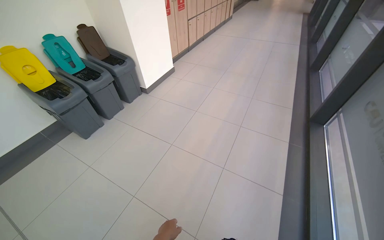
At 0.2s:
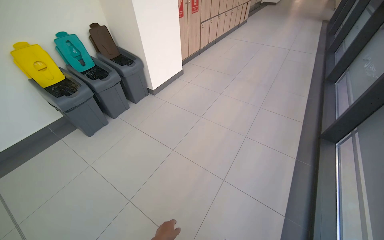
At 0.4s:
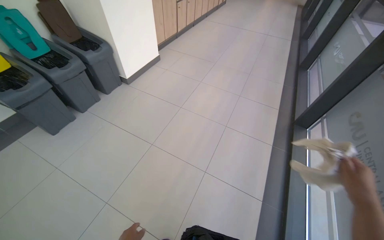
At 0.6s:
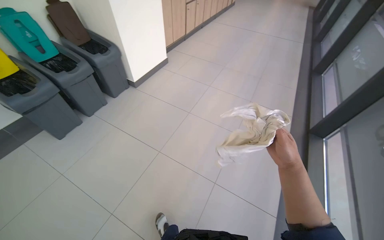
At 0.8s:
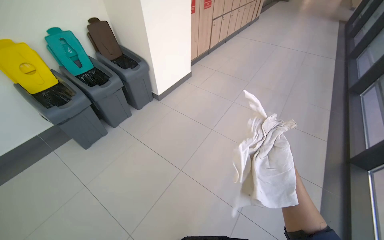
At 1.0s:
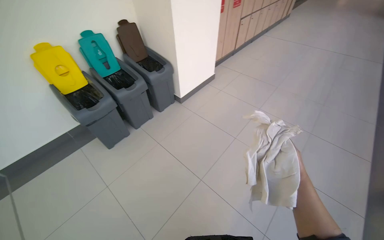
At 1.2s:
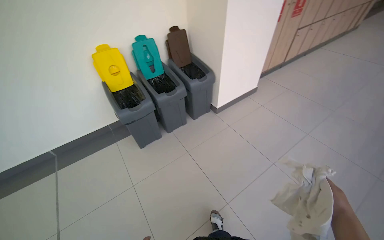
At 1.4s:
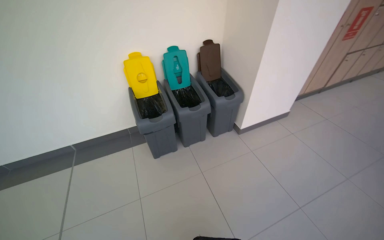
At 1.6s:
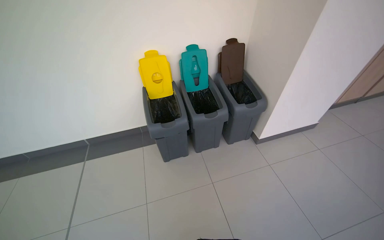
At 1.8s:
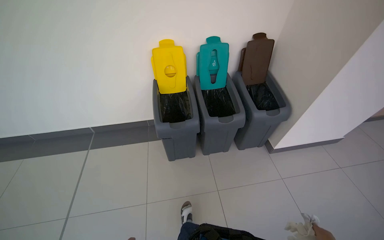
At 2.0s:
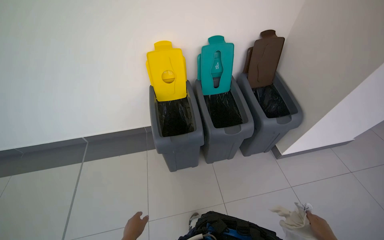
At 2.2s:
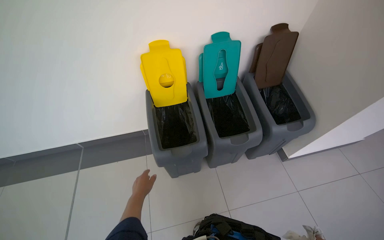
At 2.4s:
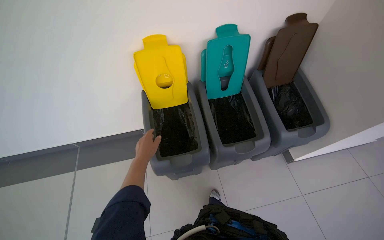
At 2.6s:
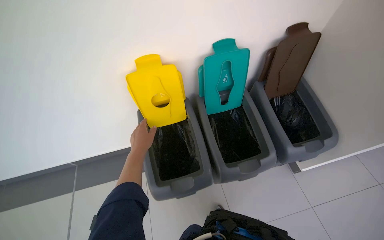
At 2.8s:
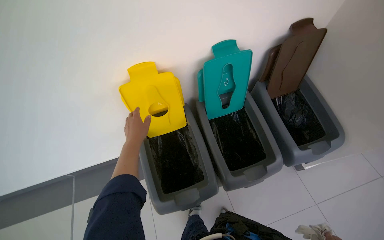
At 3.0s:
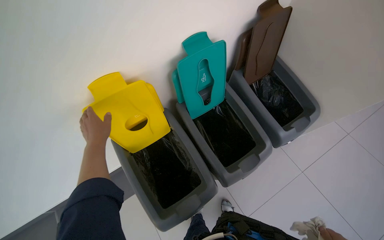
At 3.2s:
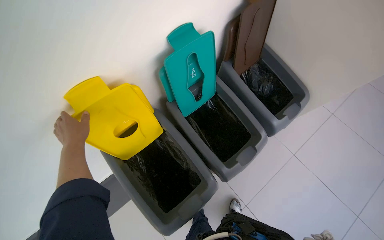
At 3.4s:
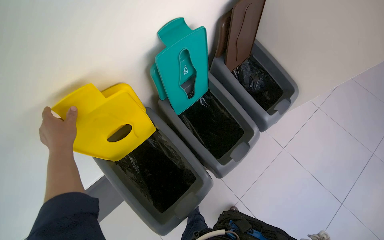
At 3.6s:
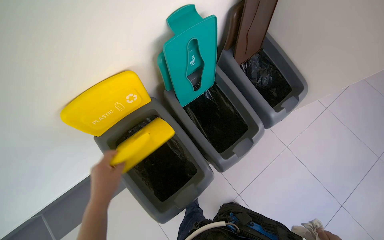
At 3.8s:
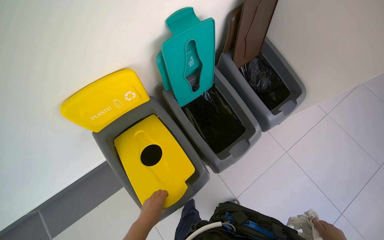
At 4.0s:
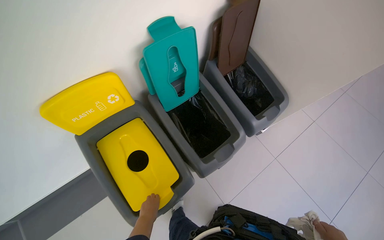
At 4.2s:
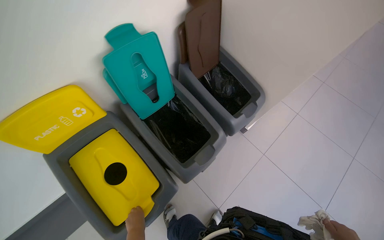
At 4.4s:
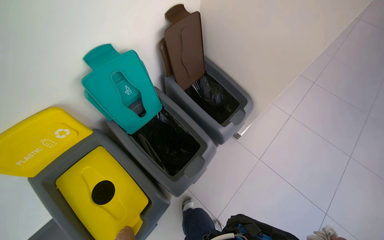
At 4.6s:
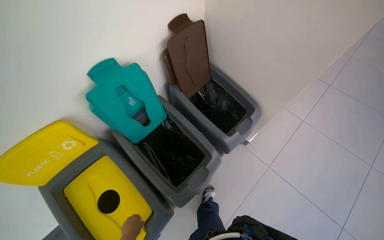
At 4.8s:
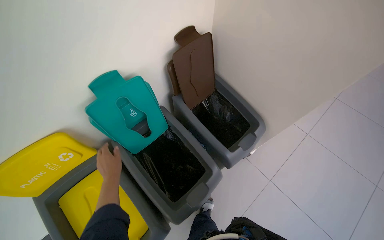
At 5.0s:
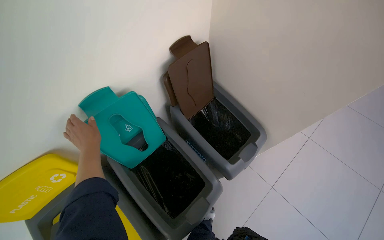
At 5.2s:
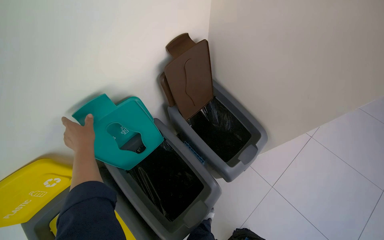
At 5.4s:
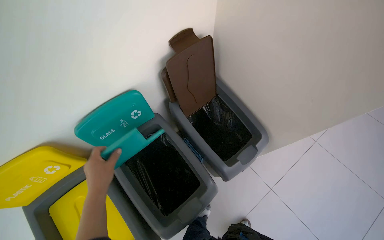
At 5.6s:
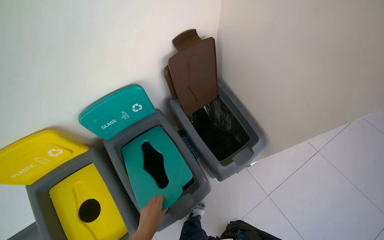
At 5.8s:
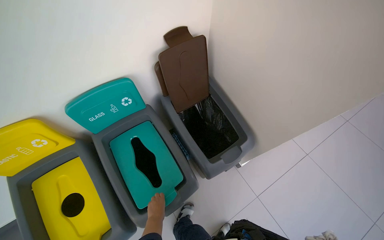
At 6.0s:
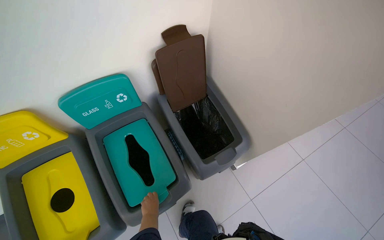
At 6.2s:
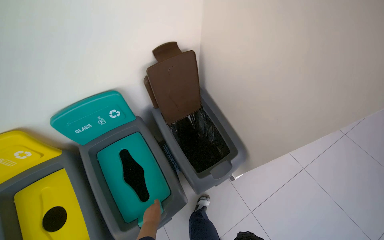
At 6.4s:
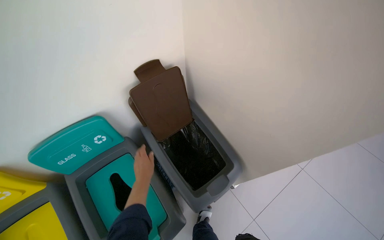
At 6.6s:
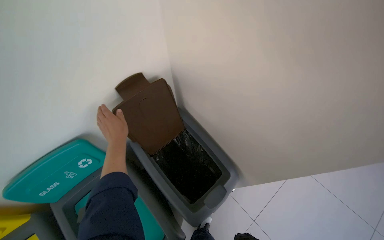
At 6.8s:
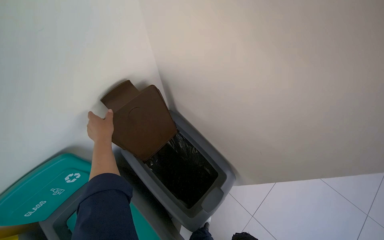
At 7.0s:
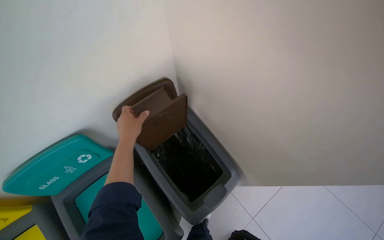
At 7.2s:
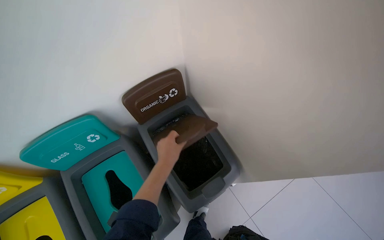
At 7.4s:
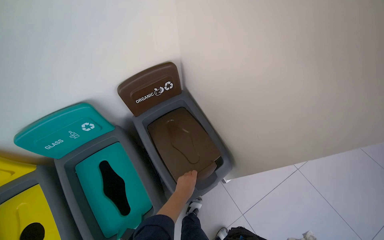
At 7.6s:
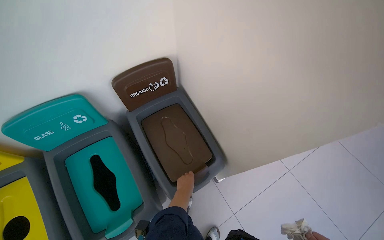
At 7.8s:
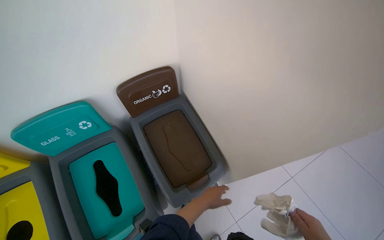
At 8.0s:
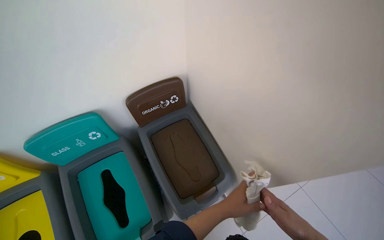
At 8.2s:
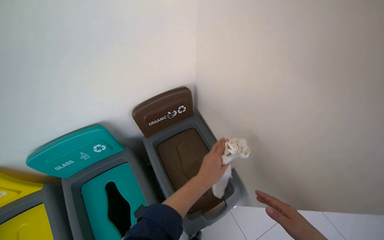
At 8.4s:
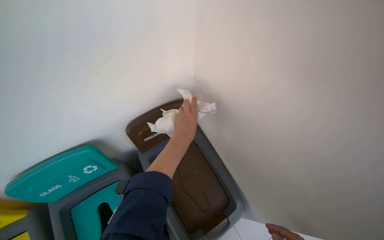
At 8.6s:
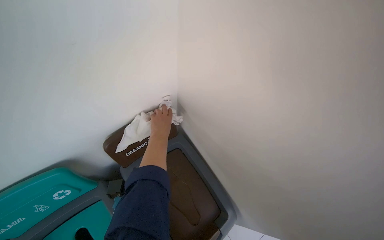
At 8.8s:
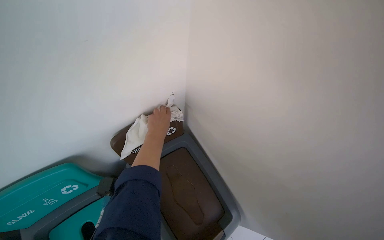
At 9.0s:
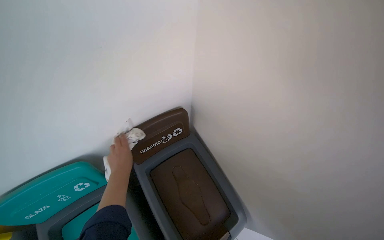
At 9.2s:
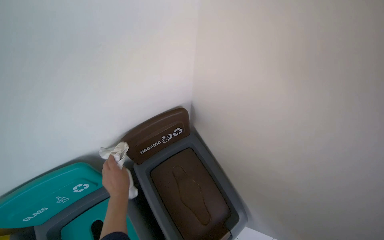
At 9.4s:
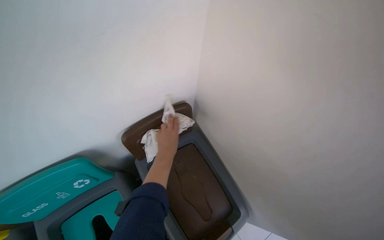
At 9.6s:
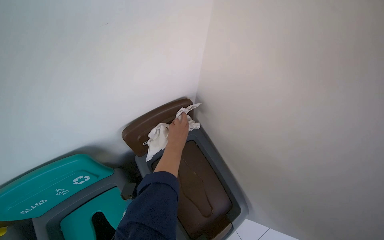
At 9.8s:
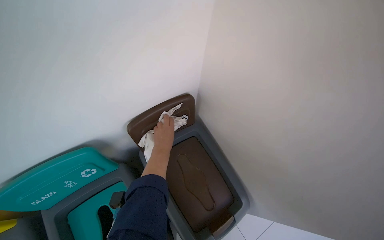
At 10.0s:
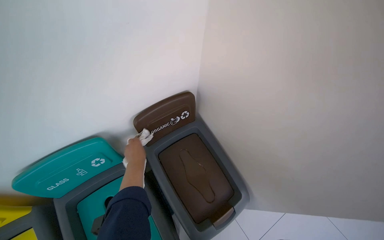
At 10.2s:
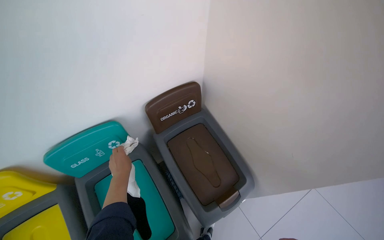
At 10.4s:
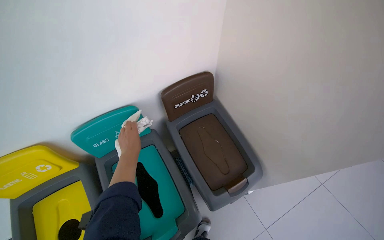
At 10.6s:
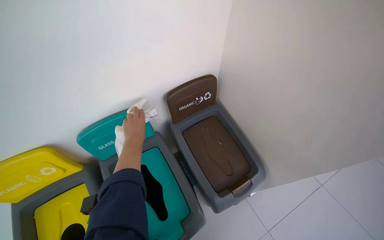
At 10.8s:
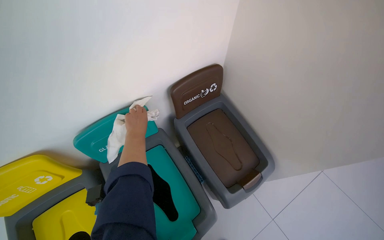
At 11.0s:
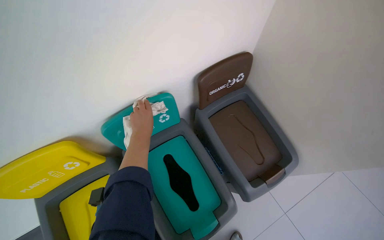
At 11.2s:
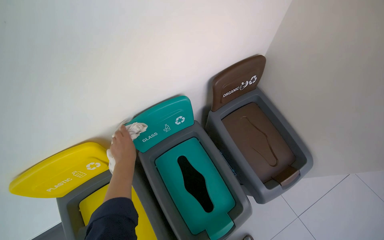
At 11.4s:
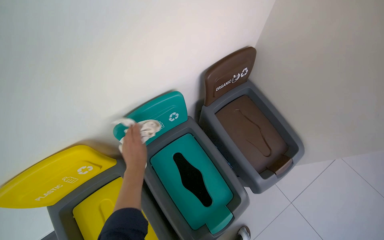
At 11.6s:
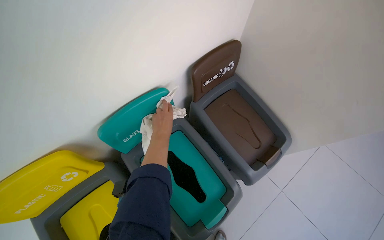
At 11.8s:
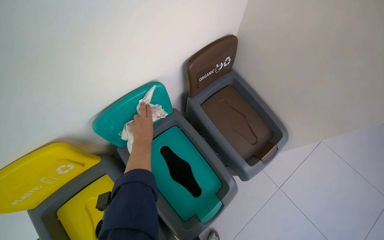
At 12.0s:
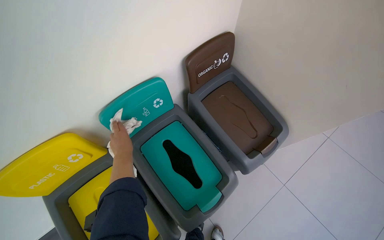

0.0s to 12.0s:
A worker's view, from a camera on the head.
Job: wiping surfaces.
The whole recording: Wiping window frames. The worker wipes the window frames with a cloth.
0.0s to 1.6s: The head travels about 90 cm. The wearer looks approximately 45 degrees further to the left.
1.6s to 3.0s: The wearer moves approximately 90 cm. The view tips downward by approximately 20 degrees.
6.0s to 7.6s: The left hand shifts some 20 cm to the right, and goes up the picture and returns, about 50 cm each way.
7.6s to 9.0s: The left hand moves up the picture and to the left, some 40 cm.
9.0s to 10.4s: The left hand goes to the right and returns, roughly 15 cm each way.
10.4s to 12.0s: The left hand moves up and down the picture over some 10 cm, changing direction 2 times.

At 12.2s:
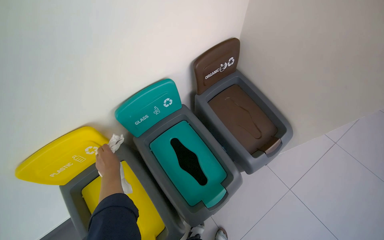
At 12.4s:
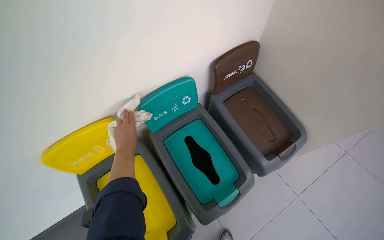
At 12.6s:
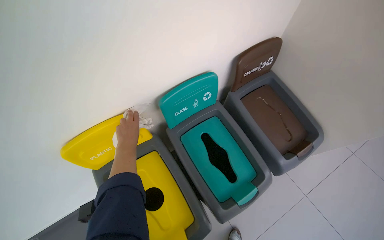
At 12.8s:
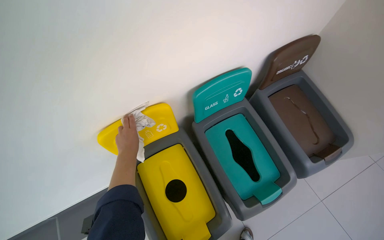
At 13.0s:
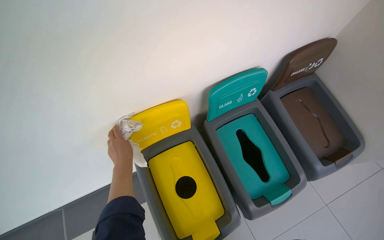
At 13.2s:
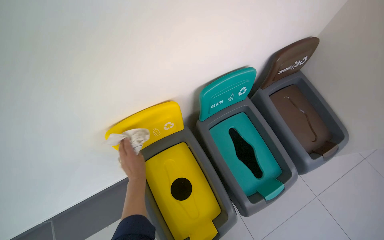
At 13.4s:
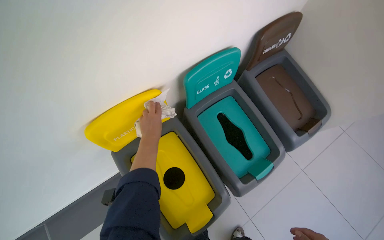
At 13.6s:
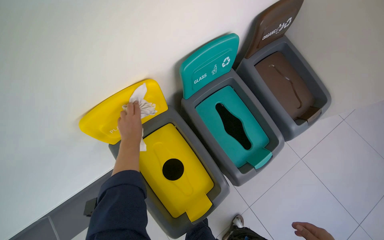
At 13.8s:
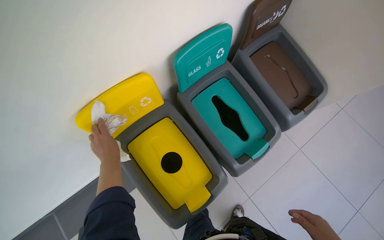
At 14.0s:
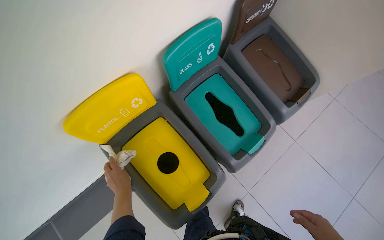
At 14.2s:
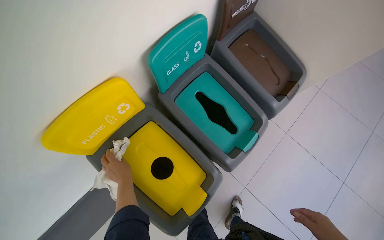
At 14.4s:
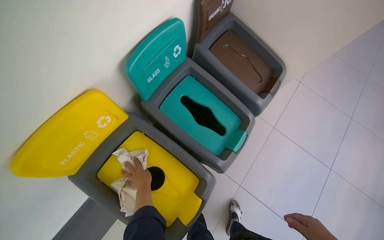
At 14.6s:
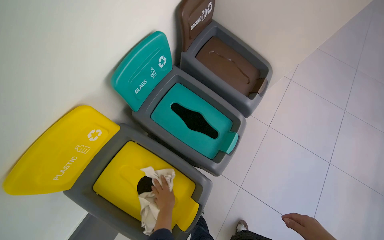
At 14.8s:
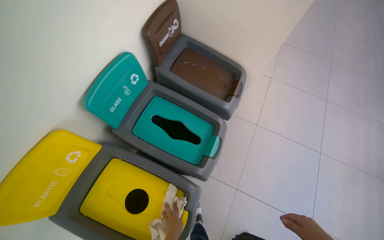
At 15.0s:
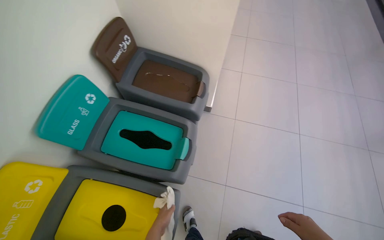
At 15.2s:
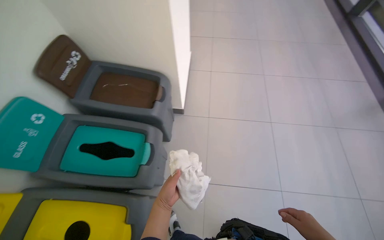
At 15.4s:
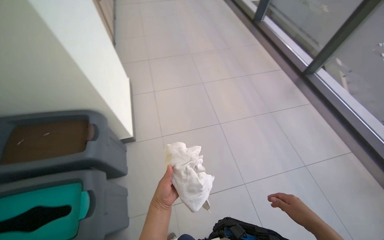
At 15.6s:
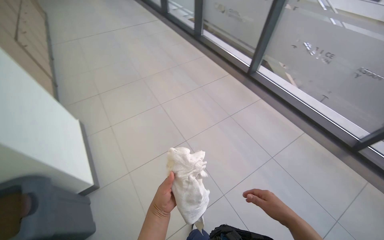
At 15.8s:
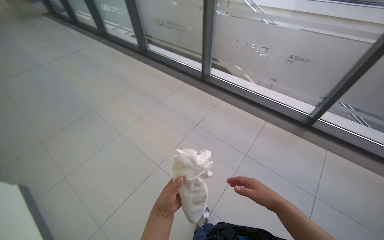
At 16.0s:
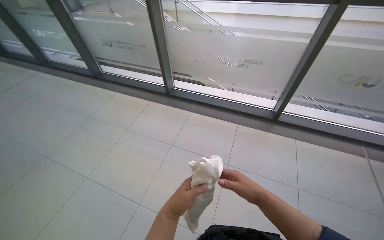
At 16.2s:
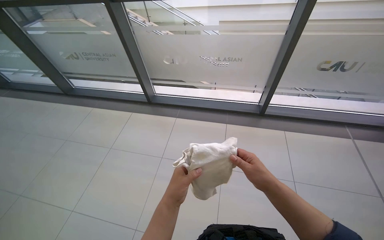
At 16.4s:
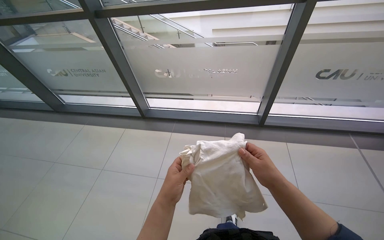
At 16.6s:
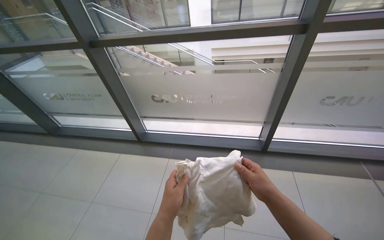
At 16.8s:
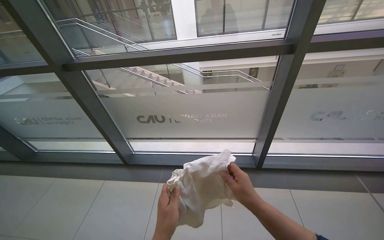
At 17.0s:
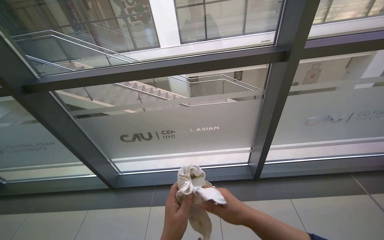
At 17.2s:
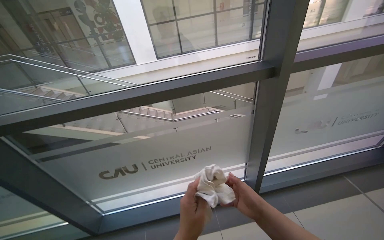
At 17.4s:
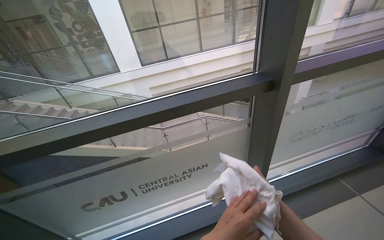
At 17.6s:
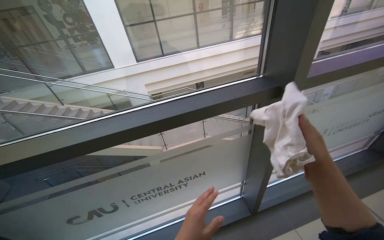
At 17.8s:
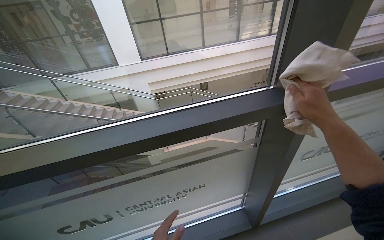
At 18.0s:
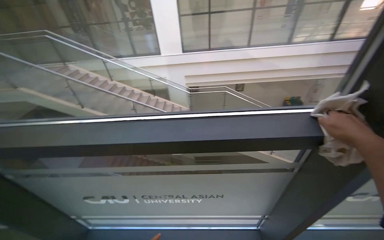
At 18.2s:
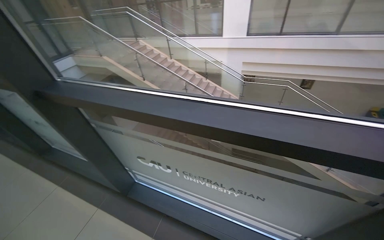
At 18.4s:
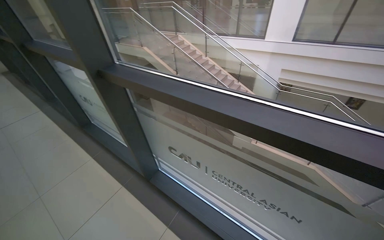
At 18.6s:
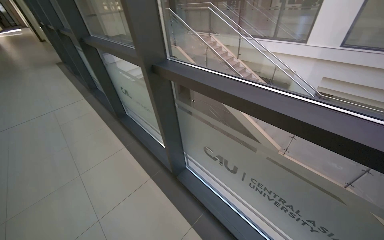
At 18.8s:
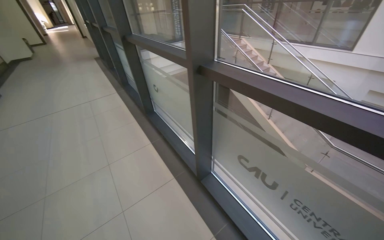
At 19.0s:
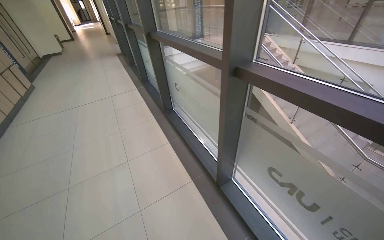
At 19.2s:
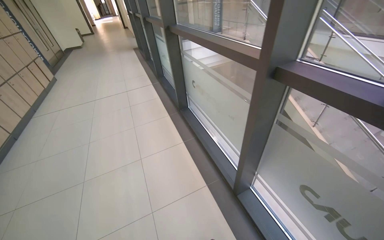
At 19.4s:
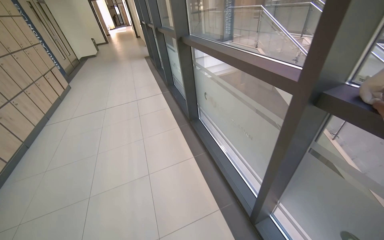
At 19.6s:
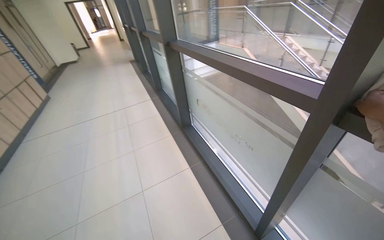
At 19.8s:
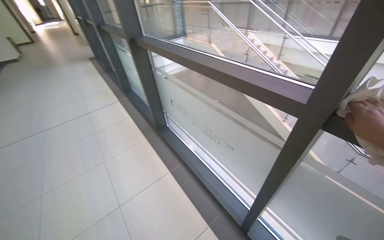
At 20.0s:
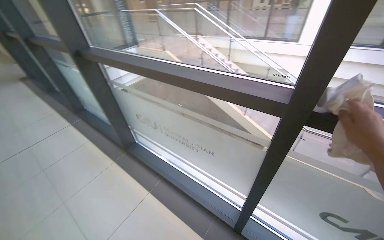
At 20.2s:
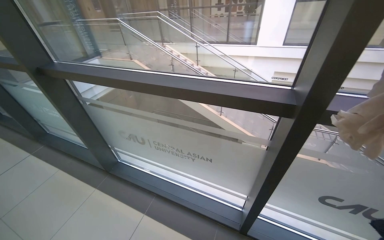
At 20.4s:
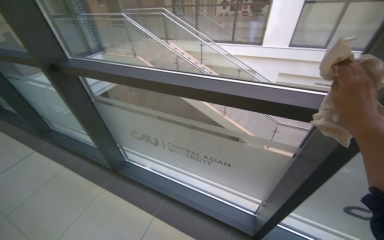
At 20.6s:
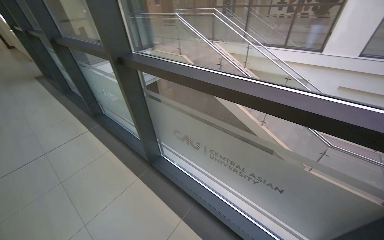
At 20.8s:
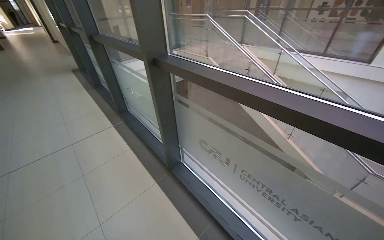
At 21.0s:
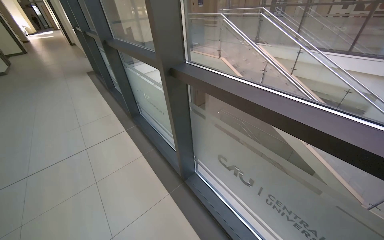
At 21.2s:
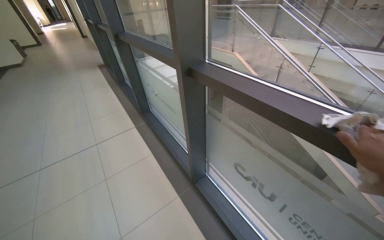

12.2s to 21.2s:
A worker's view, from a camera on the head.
Job: wiping surfaces.
The whole recording: Wiping window frames. The worker wipes the window frames with a cloth.
12.2s to 13.8s: The left hand swings up and down the picture, about 15 cm each way, with 3 reversals.
13.8s to 15.2s: The camera travels approximately 50 cm. The head rotates roughly 45 degrees to the right.
15.2s to 16.6s: The wearer moves about 1 m. The wearer looks approximately 85 degrees further to the right. The wearer looks roughly 20 degrees further upward.
16.6s to 18.2s: The head travels about 70 cm.
18.2s to 19.8s: The wearer moves roughly 90 cm. The head turns to the left by some 30 degrees.
19.8s to 21.2s: The head travels roughly 80 cm.
